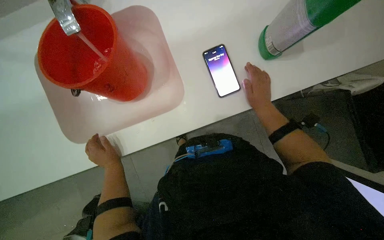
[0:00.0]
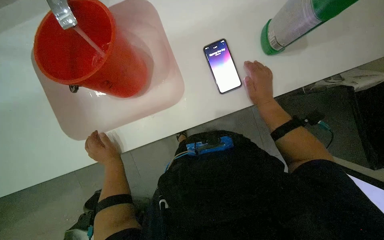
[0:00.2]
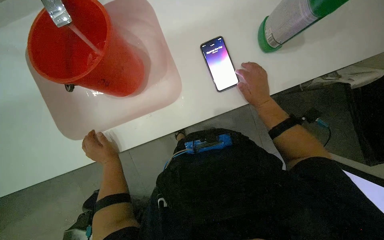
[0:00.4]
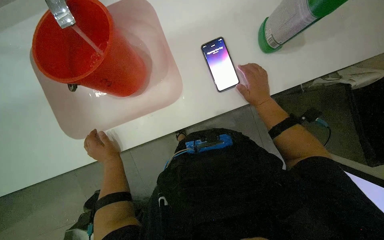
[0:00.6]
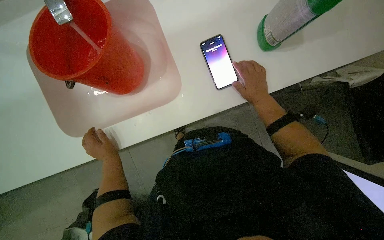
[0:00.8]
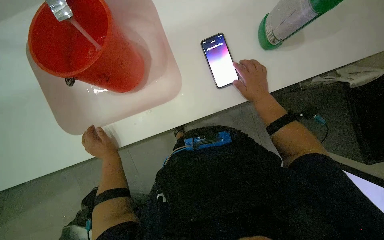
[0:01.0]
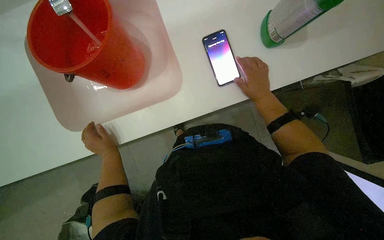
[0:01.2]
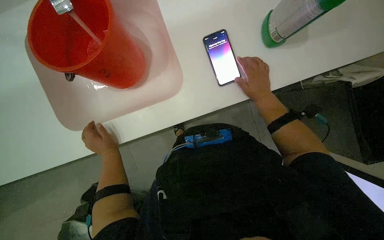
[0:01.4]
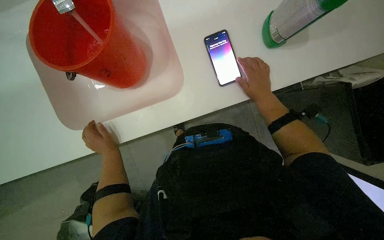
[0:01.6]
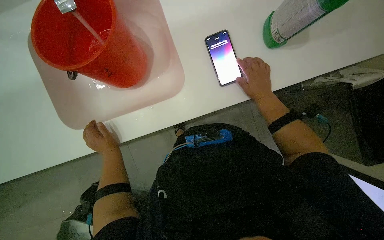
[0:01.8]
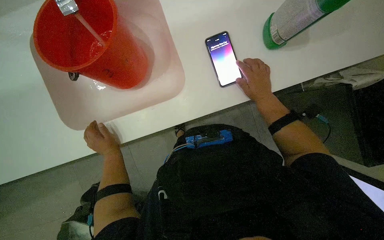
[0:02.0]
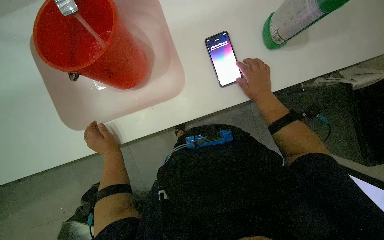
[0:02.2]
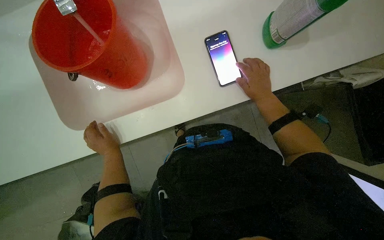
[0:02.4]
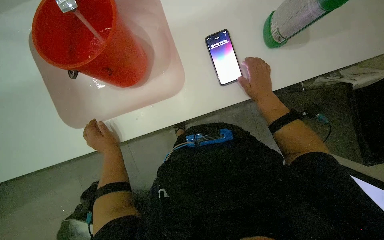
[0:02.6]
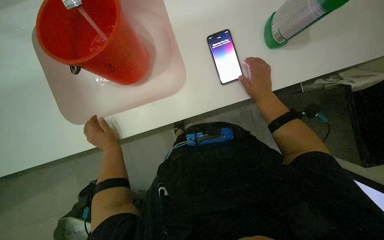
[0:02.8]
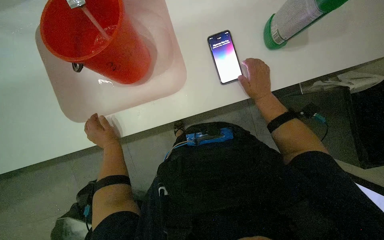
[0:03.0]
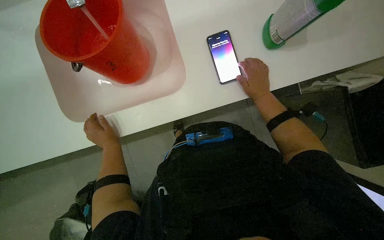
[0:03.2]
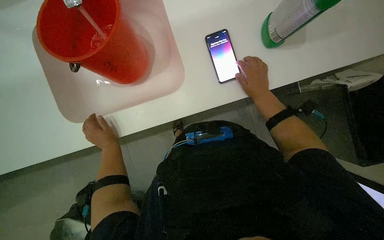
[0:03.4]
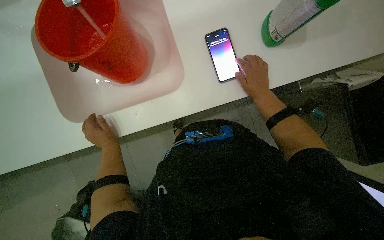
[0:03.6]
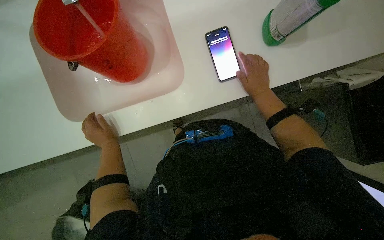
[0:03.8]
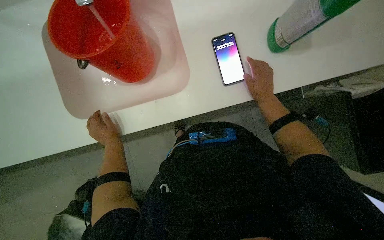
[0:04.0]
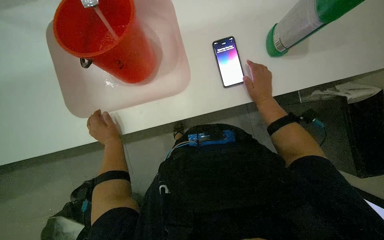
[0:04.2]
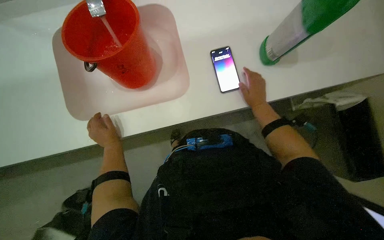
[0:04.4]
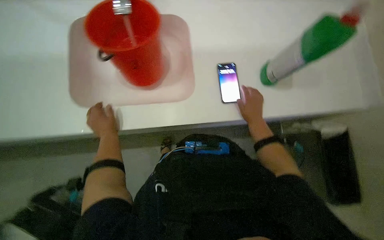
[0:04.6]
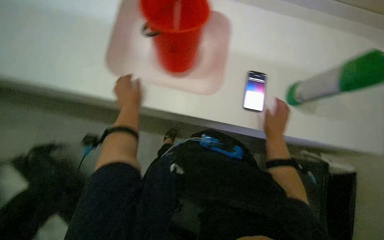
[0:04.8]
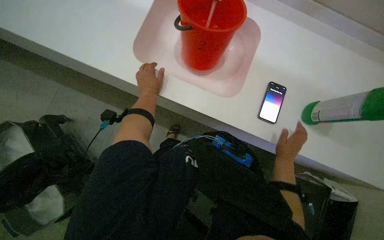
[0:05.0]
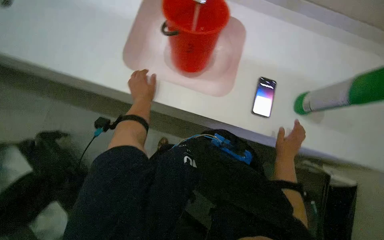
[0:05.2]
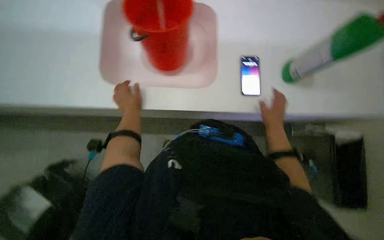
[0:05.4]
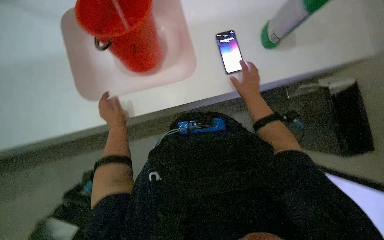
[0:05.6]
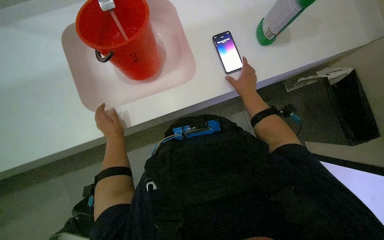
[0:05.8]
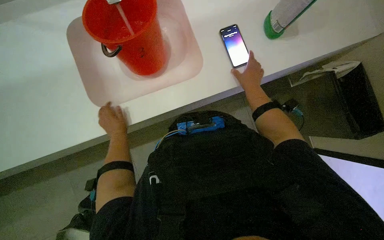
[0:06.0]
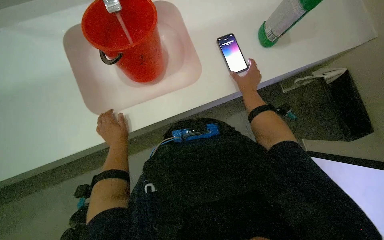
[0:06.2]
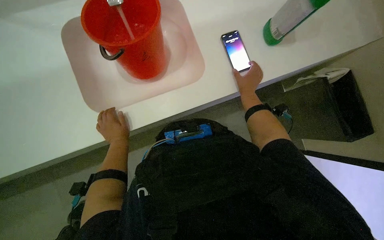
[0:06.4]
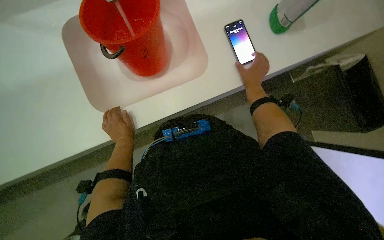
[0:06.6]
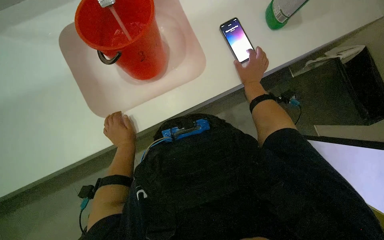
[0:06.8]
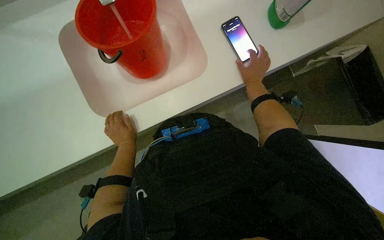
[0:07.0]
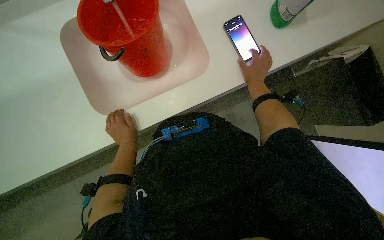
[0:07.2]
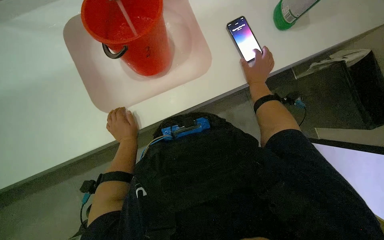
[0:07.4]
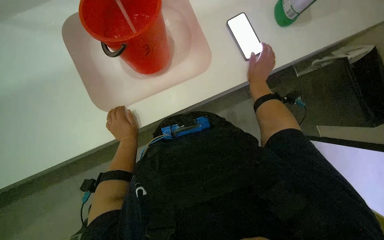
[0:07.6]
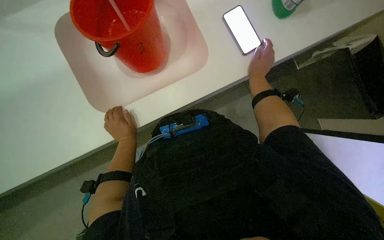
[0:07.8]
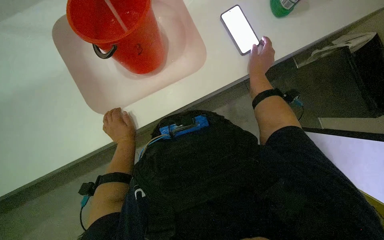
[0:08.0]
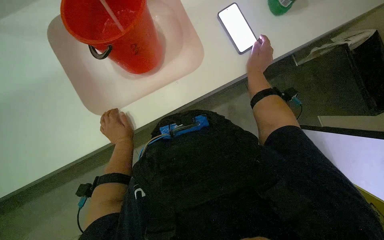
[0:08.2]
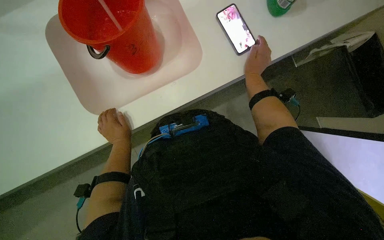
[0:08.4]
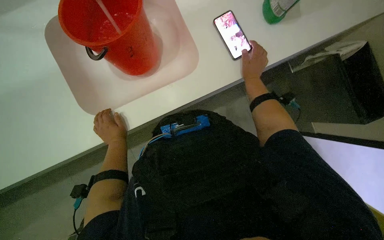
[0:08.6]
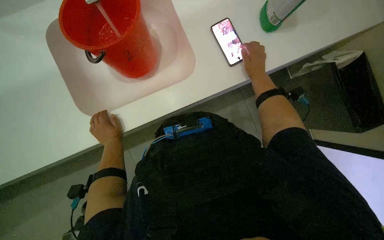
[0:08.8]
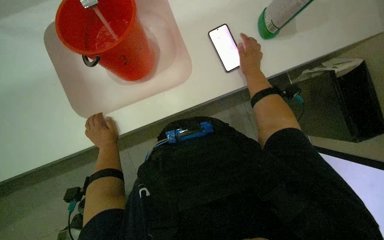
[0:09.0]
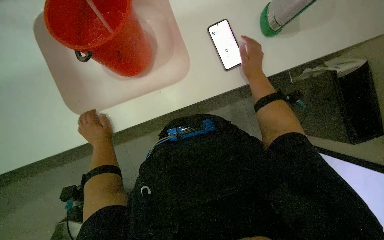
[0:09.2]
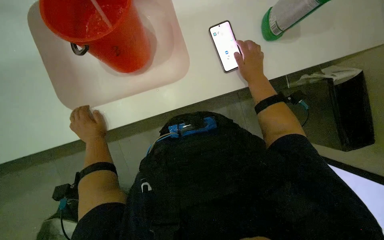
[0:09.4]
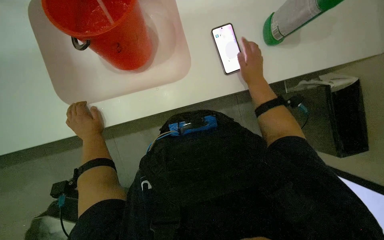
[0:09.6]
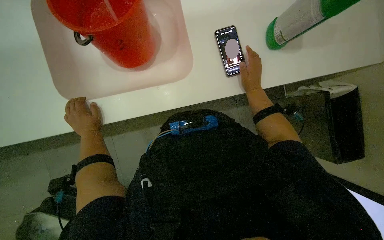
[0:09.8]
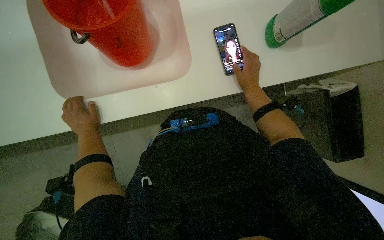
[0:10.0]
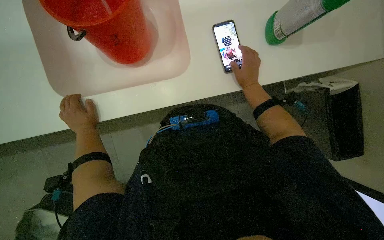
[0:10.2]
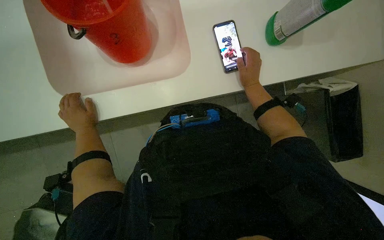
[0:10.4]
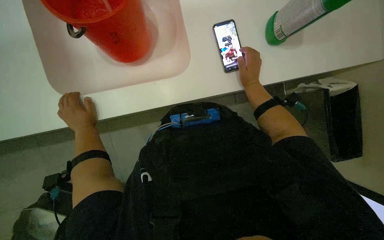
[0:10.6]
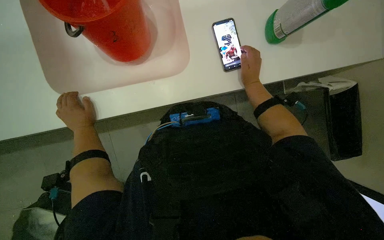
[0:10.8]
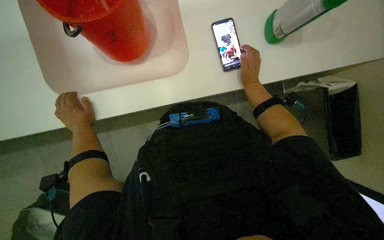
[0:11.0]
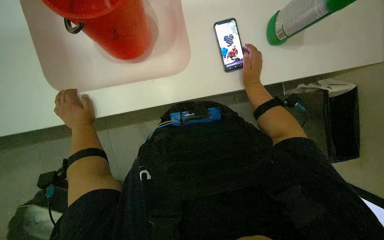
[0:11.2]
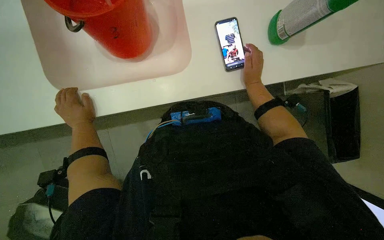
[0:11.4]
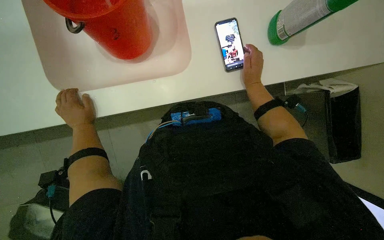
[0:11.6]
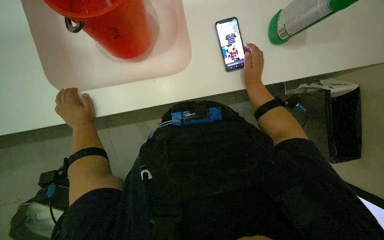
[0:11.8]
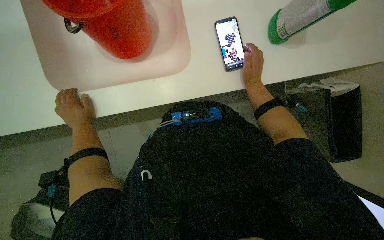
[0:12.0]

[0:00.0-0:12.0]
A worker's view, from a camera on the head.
Job: preparing cleaning supplies.
The whole recording: Preparing cleaning solution. The worker fills a bucket with water and cleaning solution, then pours it into a cleaning cart and prepares a mop.
0:00.0 to 0:01.6: The hands work in one place, with small movements.
0:01.6 to 0:03.0: Neither hand changes place.
0:03.0 to 0:04.4: The hands stay close to where they were, moving slightly.
0:06.0 to 0:09.0: The hands are busy where they are.
0:10.4 to 0:12.0: The hands are busy where they are.

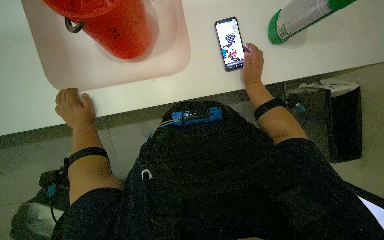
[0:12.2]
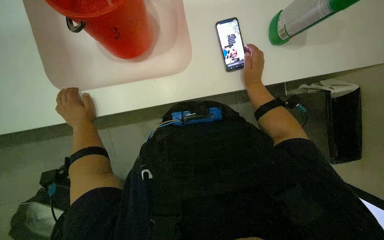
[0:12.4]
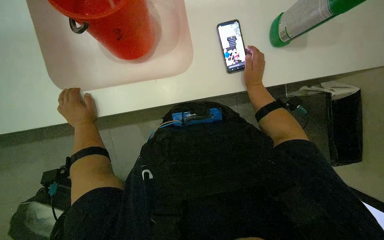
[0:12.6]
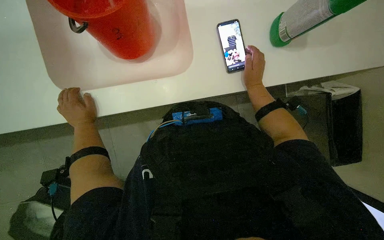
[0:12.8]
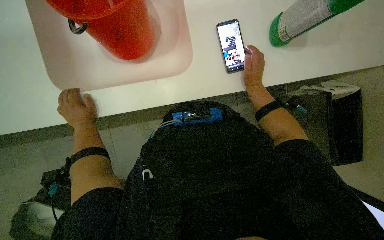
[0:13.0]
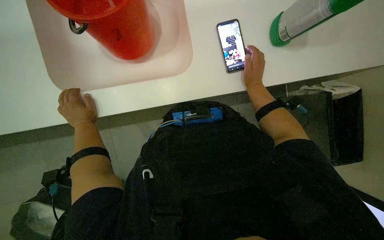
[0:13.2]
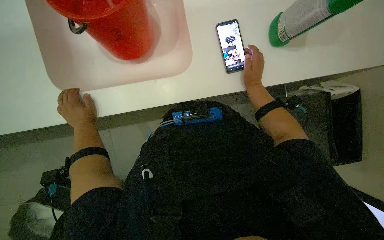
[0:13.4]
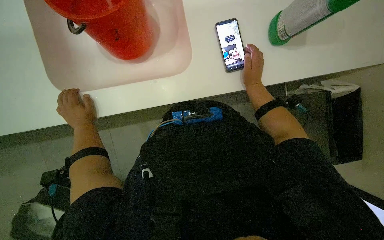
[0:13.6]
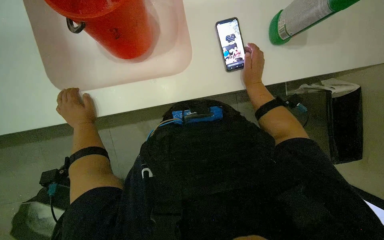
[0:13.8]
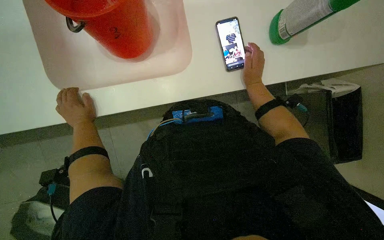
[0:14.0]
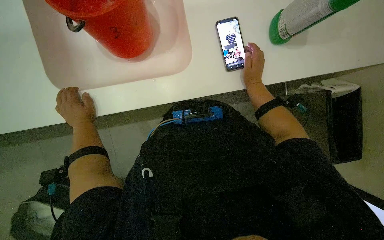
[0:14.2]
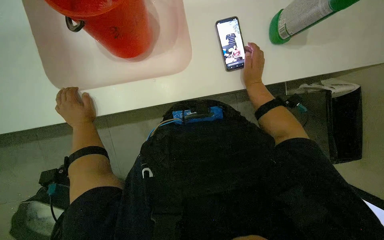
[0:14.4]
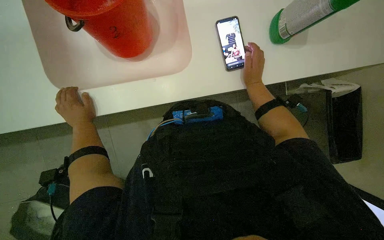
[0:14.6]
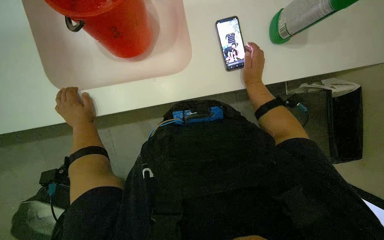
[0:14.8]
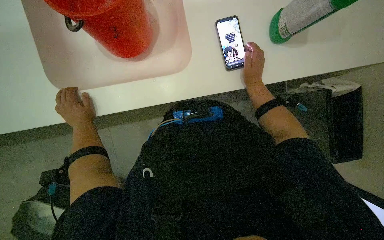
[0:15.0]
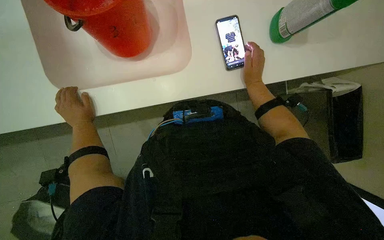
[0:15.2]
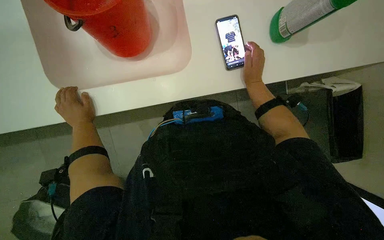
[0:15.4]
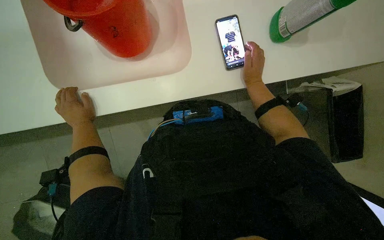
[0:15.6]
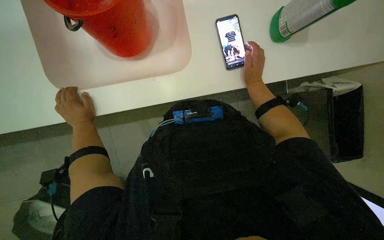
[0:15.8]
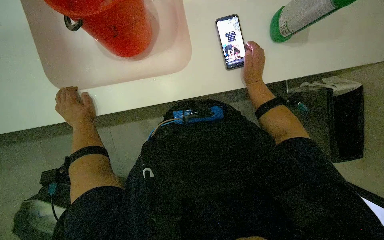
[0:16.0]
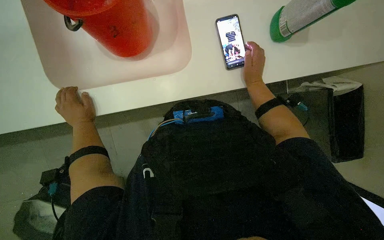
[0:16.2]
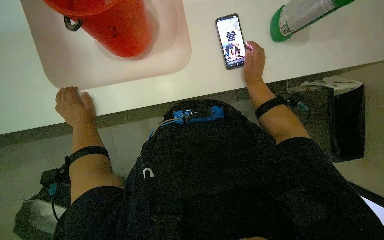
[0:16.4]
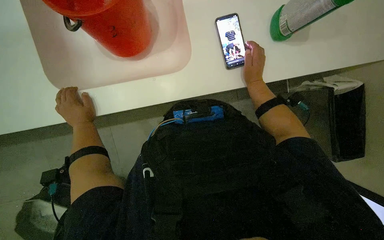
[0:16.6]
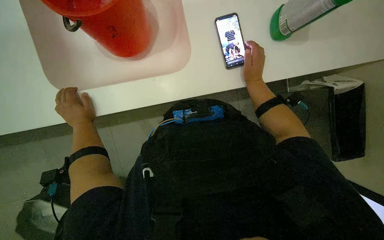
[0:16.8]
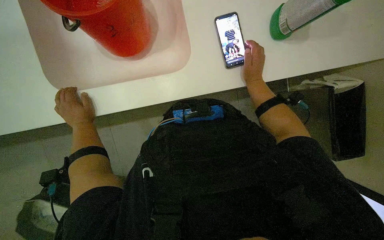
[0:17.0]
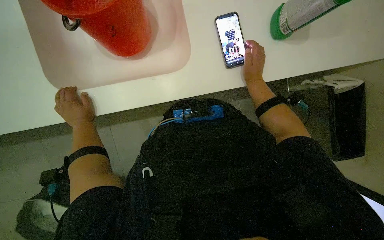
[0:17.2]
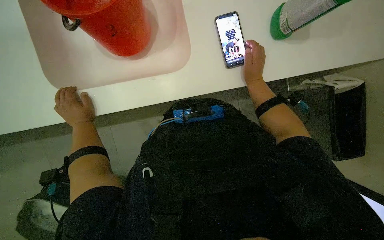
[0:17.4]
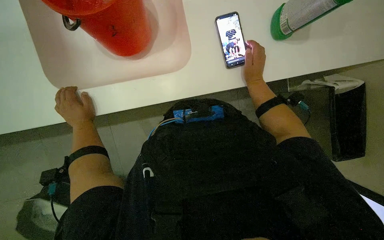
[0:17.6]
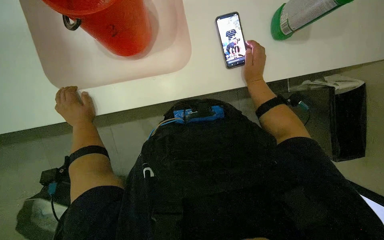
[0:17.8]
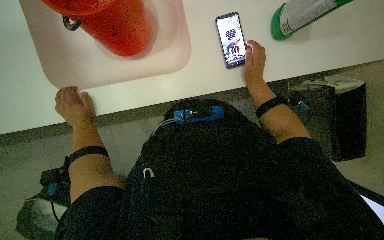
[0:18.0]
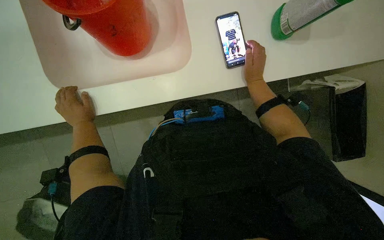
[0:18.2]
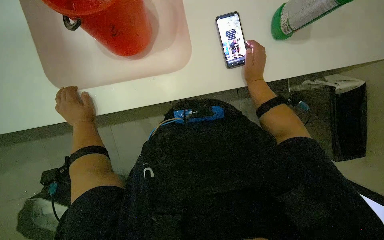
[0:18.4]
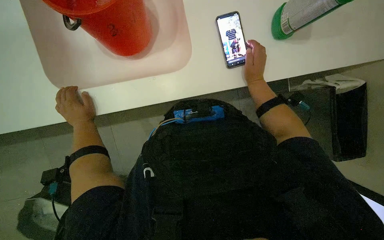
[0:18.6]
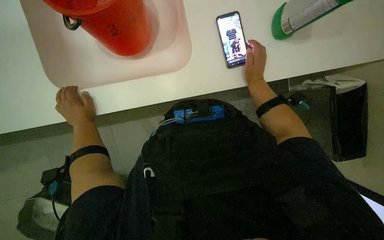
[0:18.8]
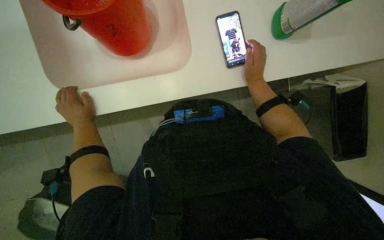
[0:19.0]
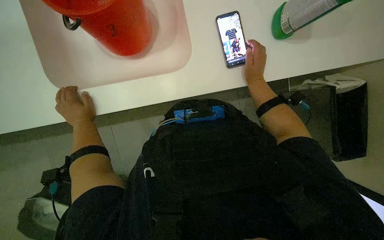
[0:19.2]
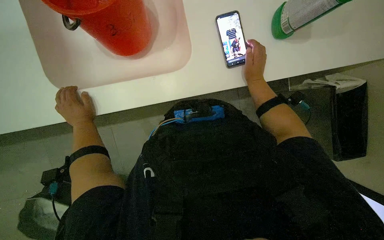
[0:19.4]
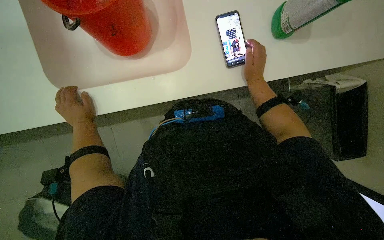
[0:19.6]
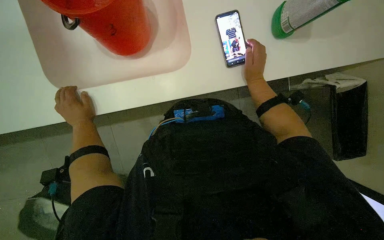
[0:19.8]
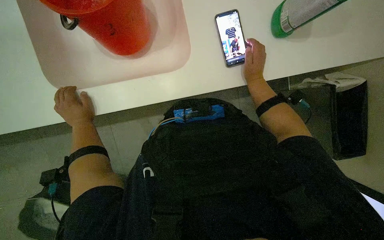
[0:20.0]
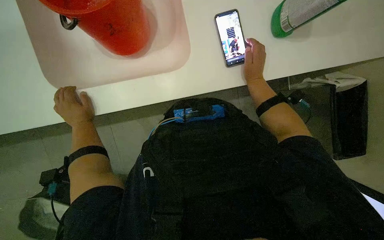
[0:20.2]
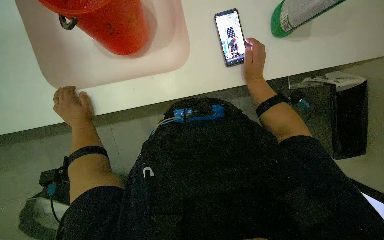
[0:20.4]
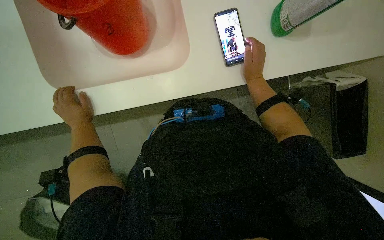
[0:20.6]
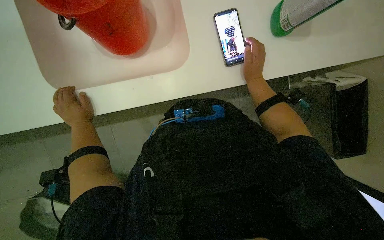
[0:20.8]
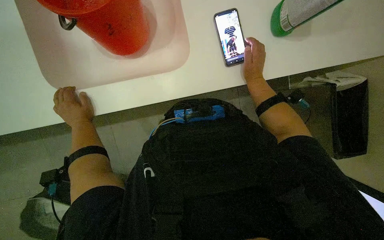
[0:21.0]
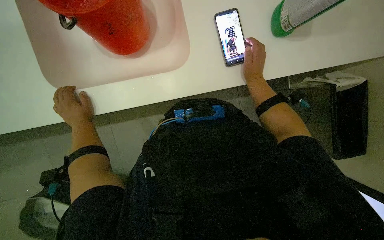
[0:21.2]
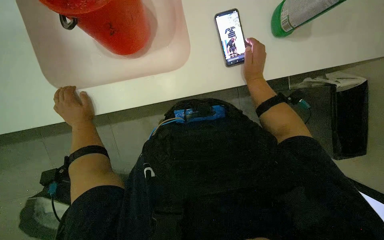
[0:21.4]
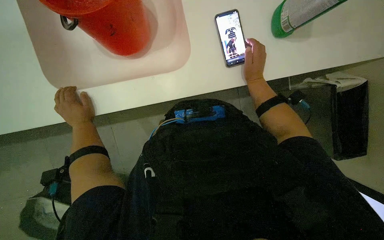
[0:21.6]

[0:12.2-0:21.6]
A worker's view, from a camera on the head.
Job: preparing cleaning supplies.
The whole recording: Preparing cleaning solution. The worker fills a bucket with water and cleaning solution, then pours it into a cleaning cart and prepares a mop.
0:12.2 to 0:21.6: The hands stay close to where they were, moving slightly.
